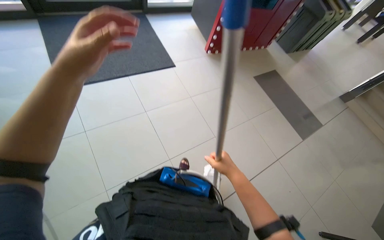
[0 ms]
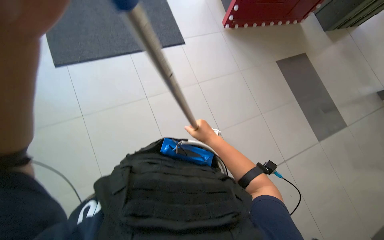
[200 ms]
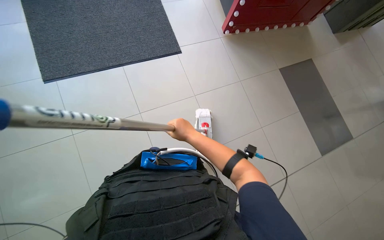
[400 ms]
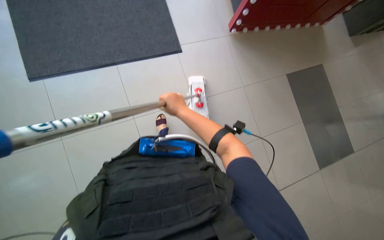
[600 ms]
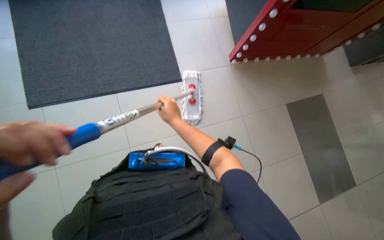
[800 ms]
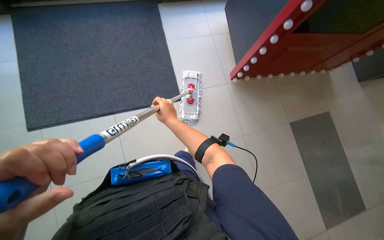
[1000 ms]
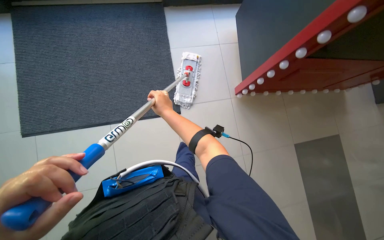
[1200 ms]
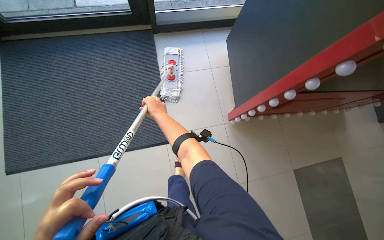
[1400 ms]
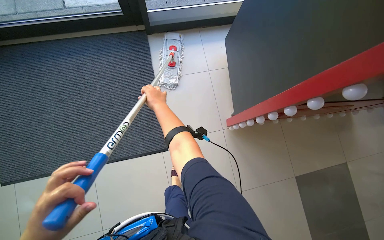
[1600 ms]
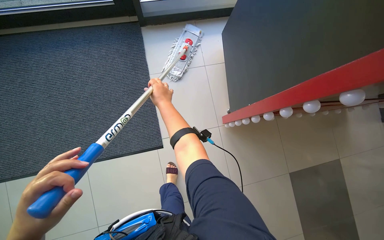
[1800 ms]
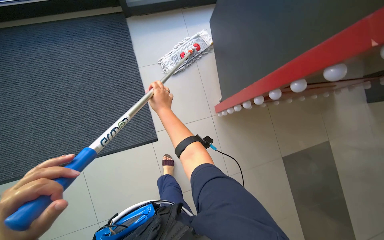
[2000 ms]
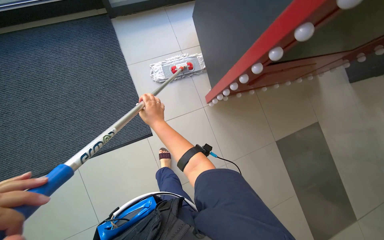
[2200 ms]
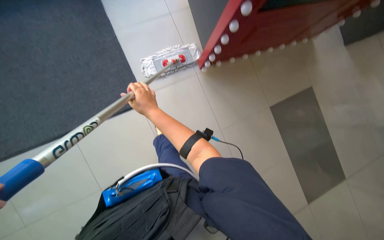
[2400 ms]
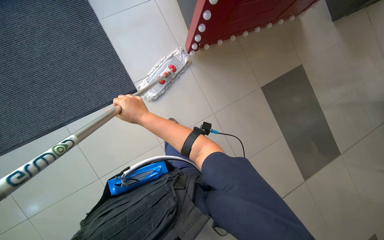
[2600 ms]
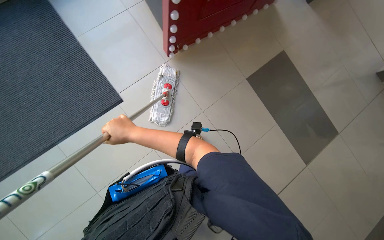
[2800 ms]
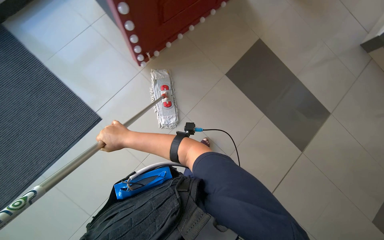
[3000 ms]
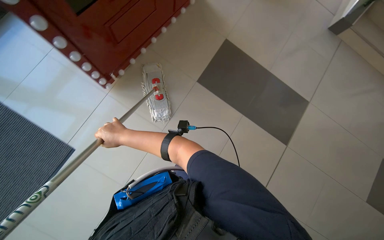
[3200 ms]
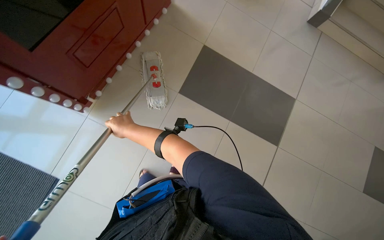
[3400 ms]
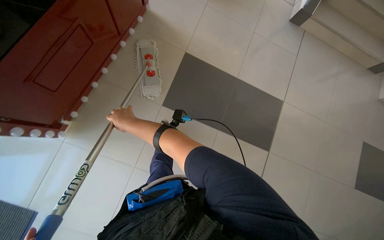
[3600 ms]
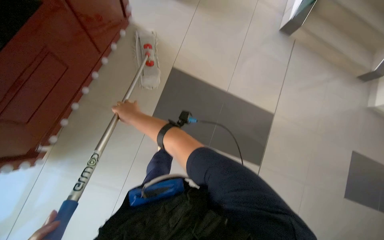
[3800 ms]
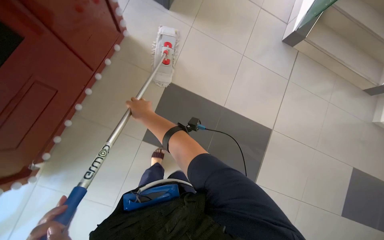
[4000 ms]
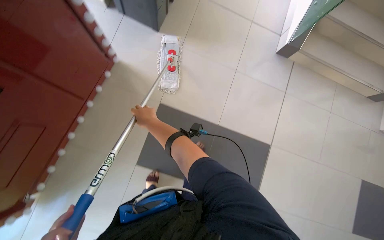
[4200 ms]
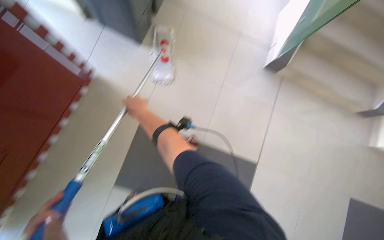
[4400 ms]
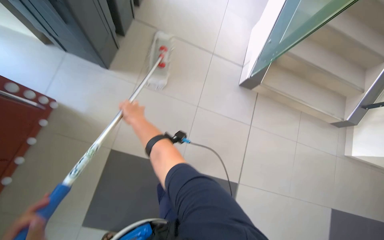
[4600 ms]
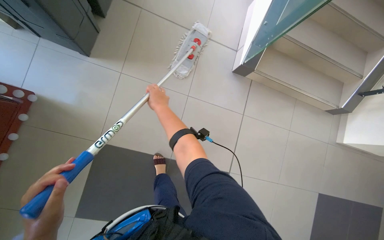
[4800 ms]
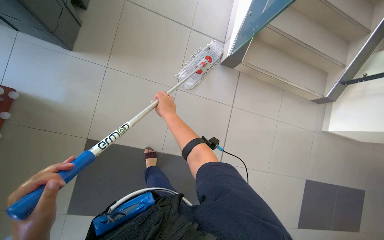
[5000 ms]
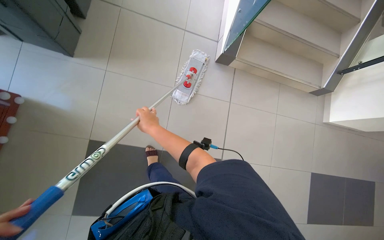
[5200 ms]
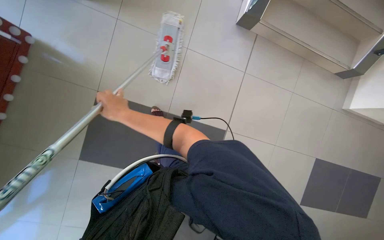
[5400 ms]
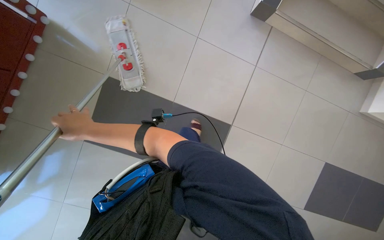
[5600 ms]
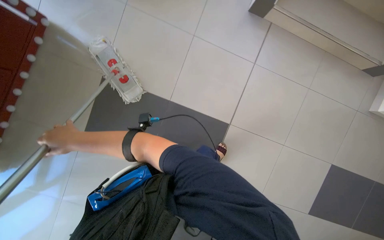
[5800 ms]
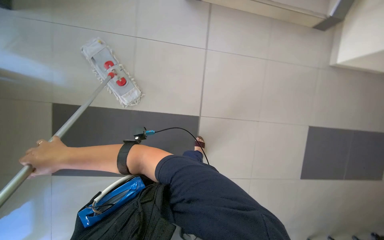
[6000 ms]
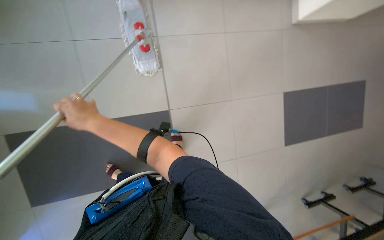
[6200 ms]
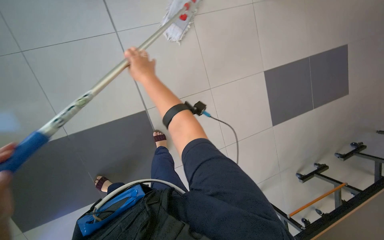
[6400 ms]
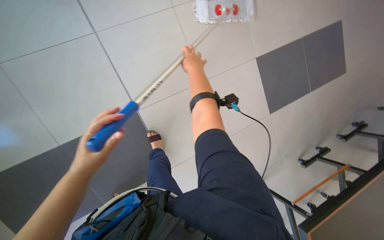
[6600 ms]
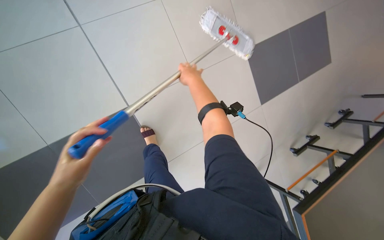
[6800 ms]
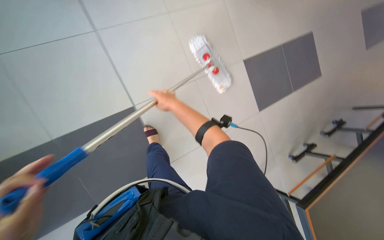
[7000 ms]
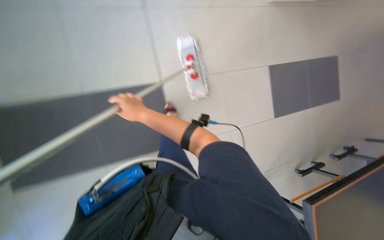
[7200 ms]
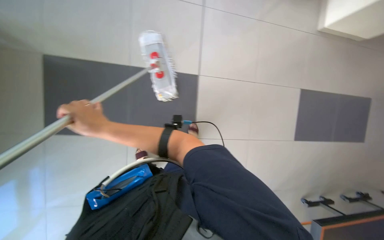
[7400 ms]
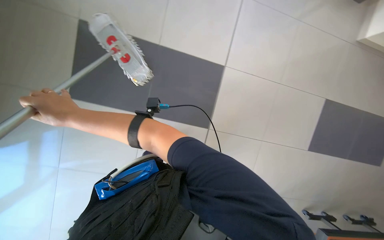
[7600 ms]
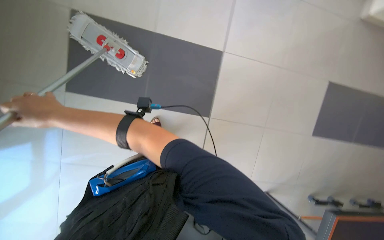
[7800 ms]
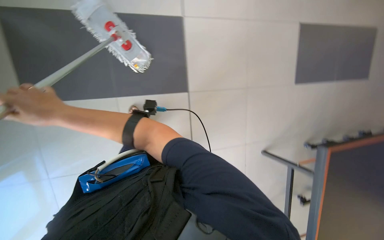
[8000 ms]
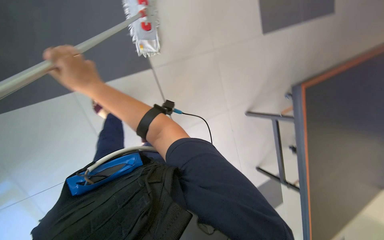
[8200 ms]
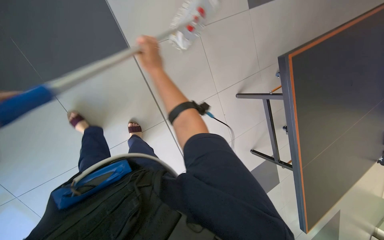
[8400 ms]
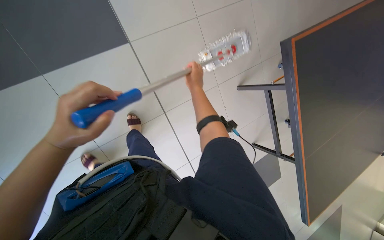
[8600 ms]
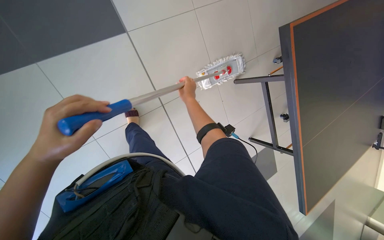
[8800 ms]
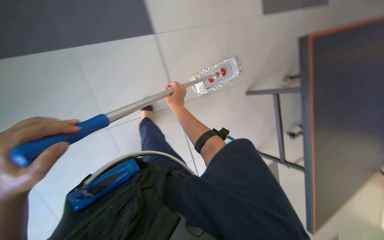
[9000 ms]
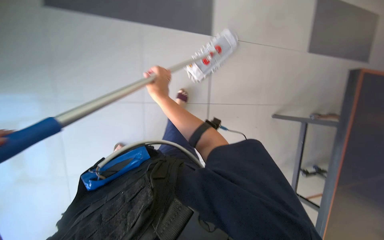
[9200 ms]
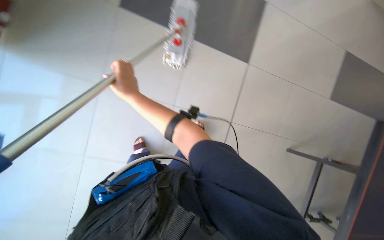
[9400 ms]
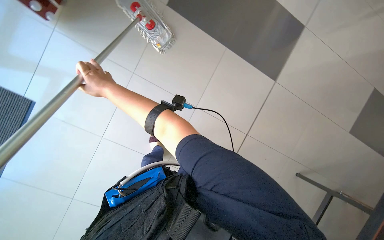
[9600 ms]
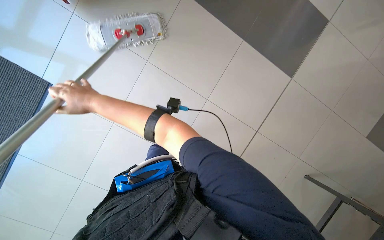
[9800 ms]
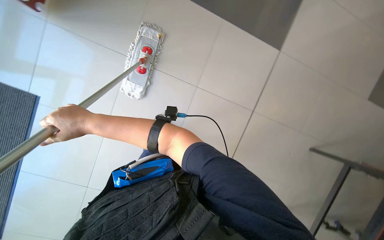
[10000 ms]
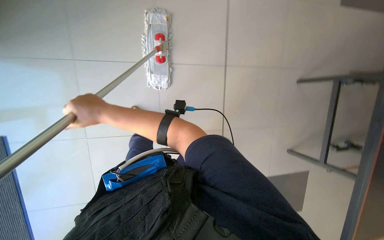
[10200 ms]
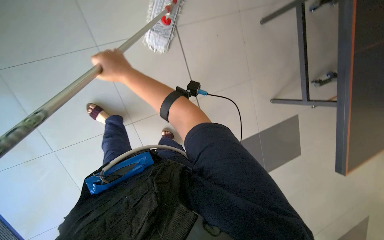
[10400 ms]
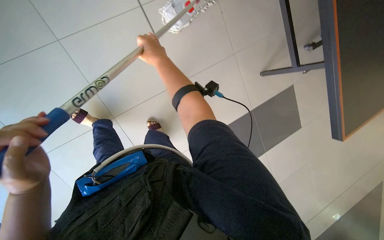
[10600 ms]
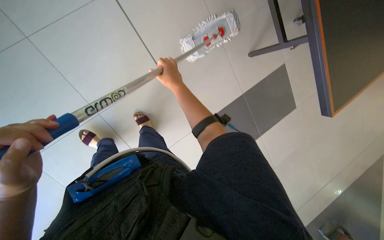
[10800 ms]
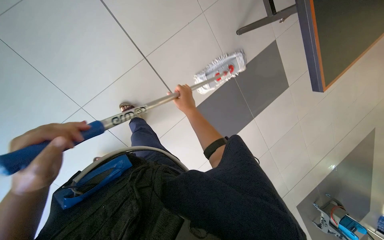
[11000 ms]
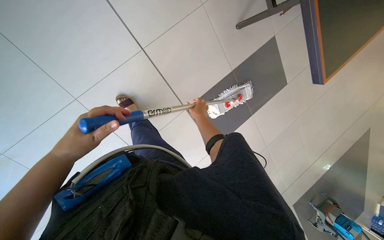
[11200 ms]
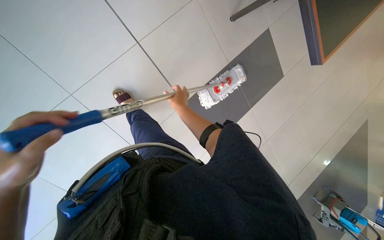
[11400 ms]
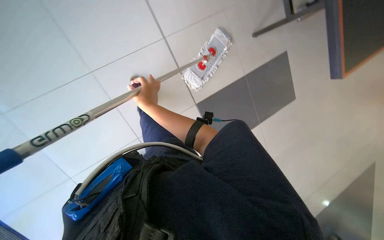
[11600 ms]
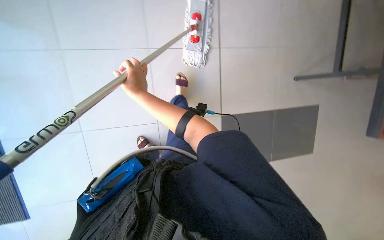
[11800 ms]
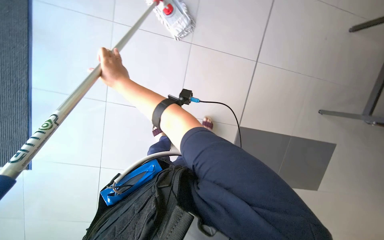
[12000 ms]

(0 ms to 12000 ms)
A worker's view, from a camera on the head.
Job: mopping floor.
The whole recording: Mopping the floor. The worker mops the floor with a mop, wrings it in the bucket, and changes the mop head.
0 ms - 1600 ms: The head travels approximately 90 cm.
1600 ms - 3000 ms: The wearer looks approximately 15 degrees further downward. Everything in view rotates approximately 30 degrees counterclockwise. The right hand is displaced down the picture by some 40 cm.
3000 ms - 4400 ms: The camera travels about 70 cm.
4400 ms - 6000 ms: The camera is carried some 50 cm.
7600 ms - 9000 ms: The right hand heads to the right and farther from the camera, covering some 25 cm.
9000 ms - 10400 ms: The camera sweeps to the left, by approximately 20 degrees. The right hand heads to the left and up the picture, covering some 20 cm.

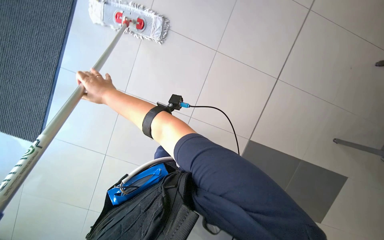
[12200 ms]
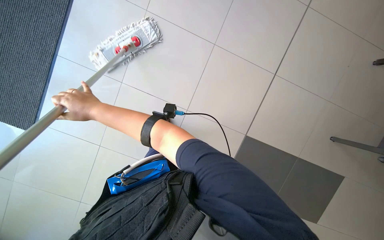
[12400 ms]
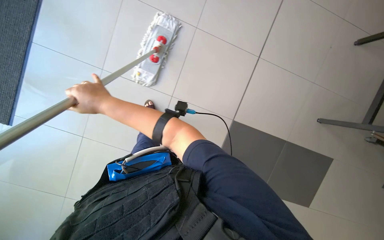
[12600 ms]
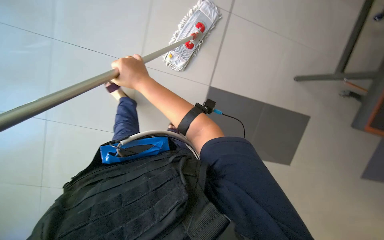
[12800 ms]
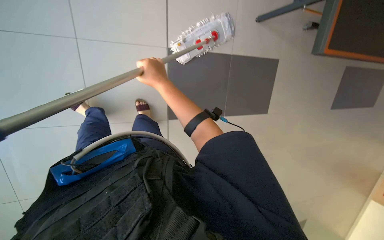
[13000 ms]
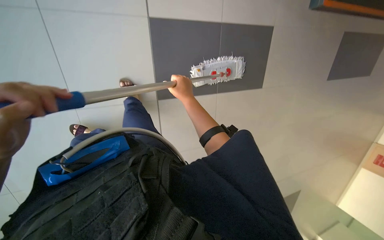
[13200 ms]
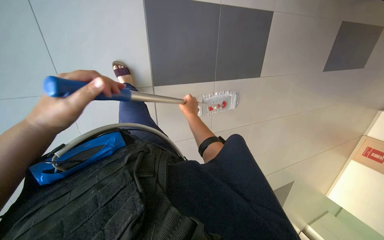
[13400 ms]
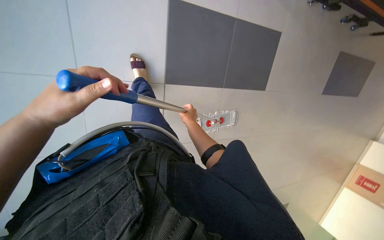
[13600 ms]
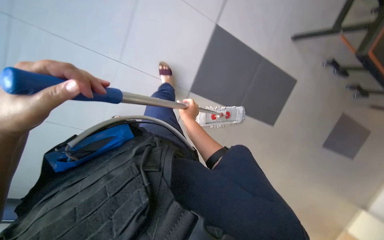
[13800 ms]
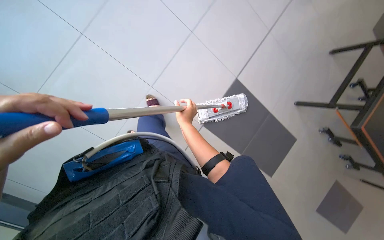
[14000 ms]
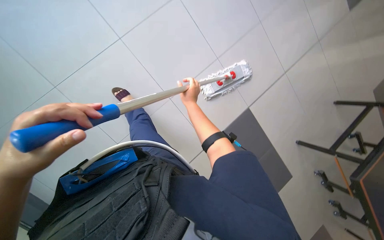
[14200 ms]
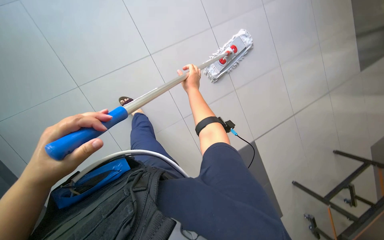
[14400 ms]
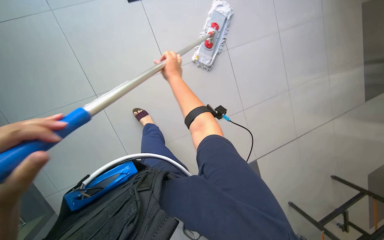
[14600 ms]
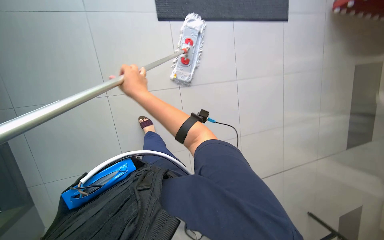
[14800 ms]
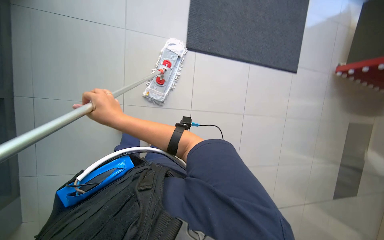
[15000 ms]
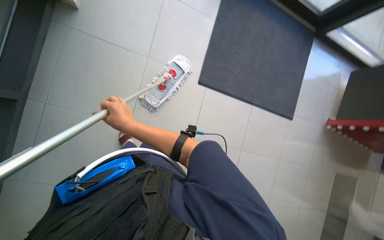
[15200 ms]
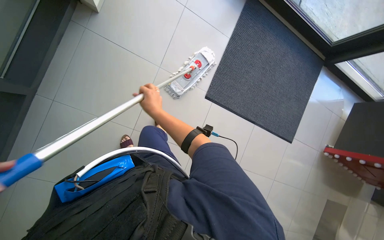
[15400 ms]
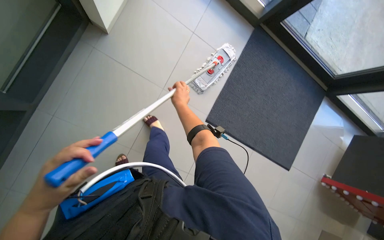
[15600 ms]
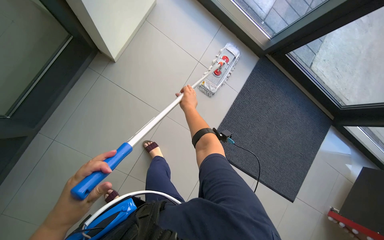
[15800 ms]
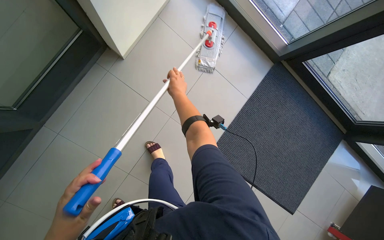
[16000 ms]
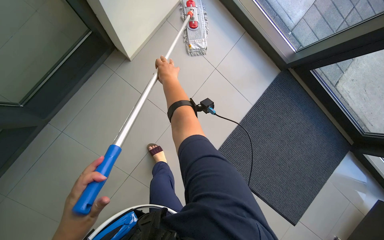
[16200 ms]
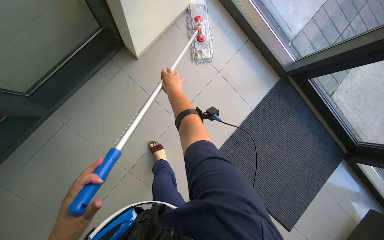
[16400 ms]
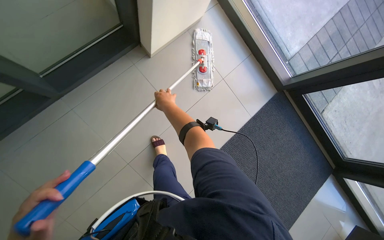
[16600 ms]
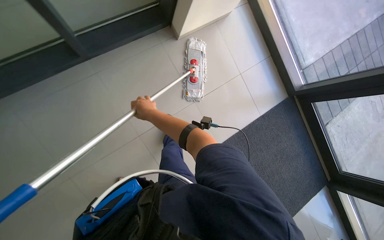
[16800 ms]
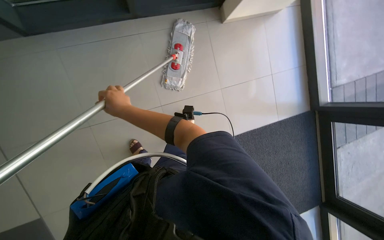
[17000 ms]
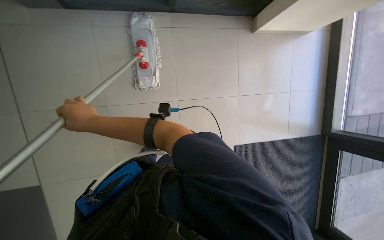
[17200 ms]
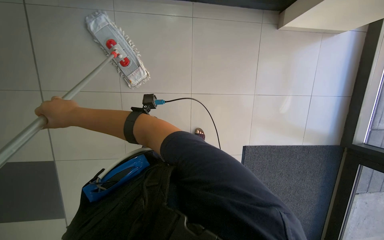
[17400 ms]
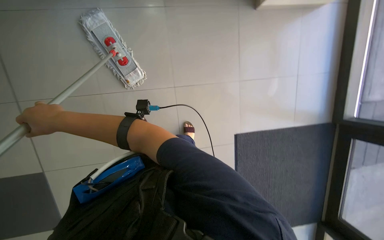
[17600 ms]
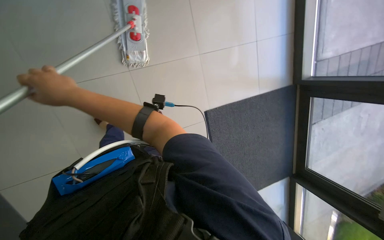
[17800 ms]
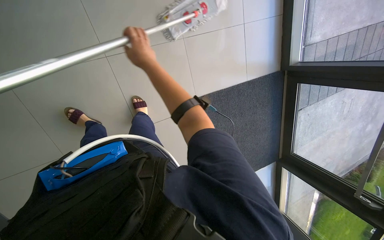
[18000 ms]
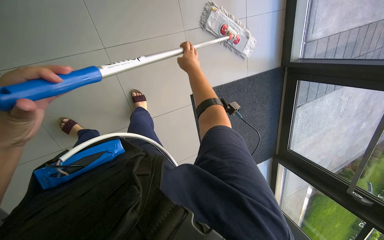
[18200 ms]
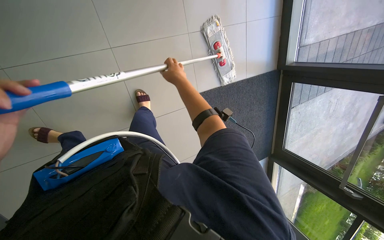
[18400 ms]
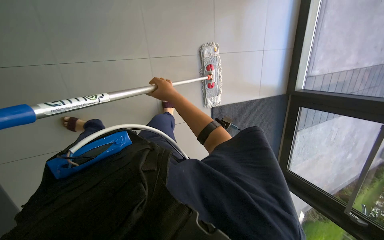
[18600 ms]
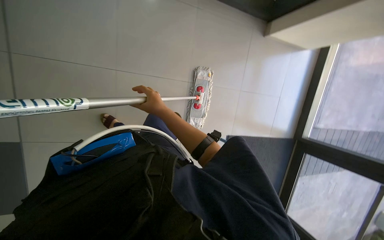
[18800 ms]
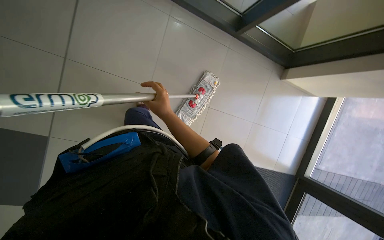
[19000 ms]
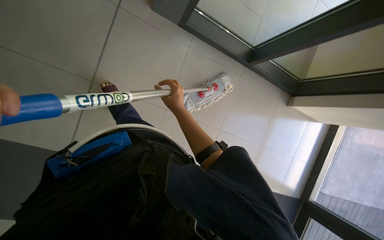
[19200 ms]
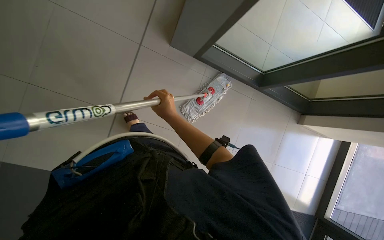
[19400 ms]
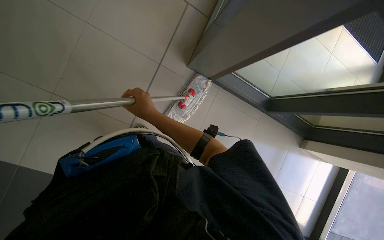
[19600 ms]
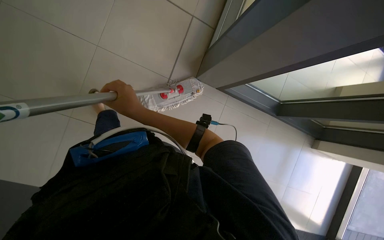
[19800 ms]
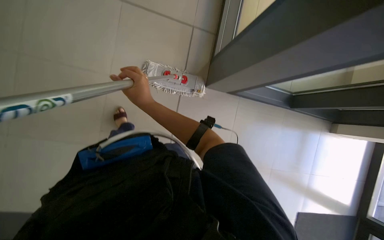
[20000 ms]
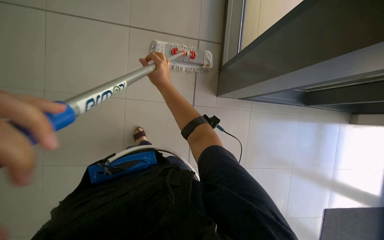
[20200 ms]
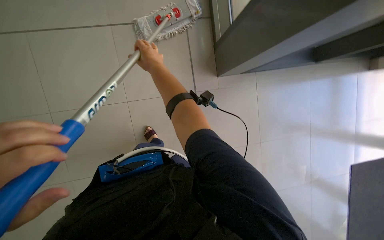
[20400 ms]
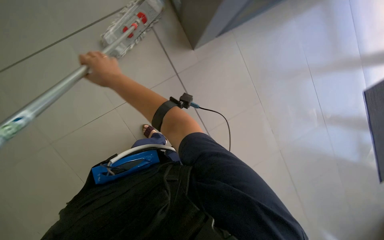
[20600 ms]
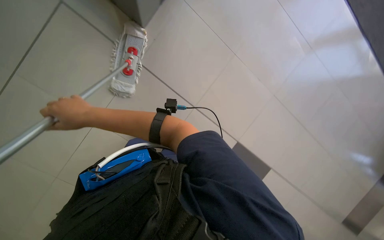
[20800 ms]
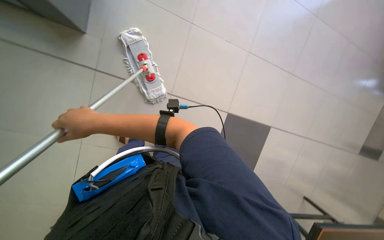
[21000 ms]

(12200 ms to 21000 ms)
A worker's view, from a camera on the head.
Job: mopping floor.
The whole recording: Mopping the floor. The worker mops the floor with a mop, wrings it in the bucket, and changes the mop head.
12200 ms - 13600 ms: The right hand moves to the right and farther from the camera, some 30 cm.
15200 ms - 16600 ms: The view tilts some 15 degrees upward. Everything in view rotates approximately 35 degrees clockwise. The right hand heads up the picture and farther from the camera, covering roughly 50 cm.
16600 ms - 18000 ms: The scene rotates clockwise by approximately 30 degrees.
18000 ms - 19600 ms: The camera travels about 90 cm. The camera pitches upward, by approximately 15 degrees. The scene turns approximately 30 degrees clockwise in the picture.
19600 ms - 21000 ms: The scene turns approximately 25 degrees counterclockwise in the picture. The right hand goes roughly 25 cm nearer to the camera and to the left.
